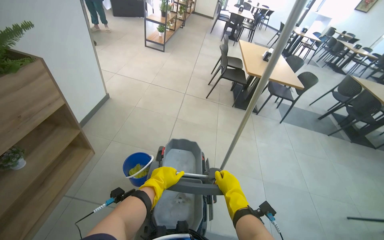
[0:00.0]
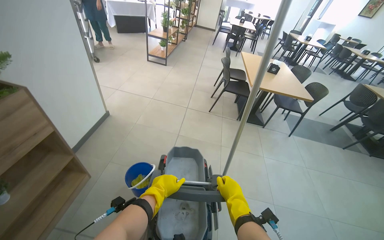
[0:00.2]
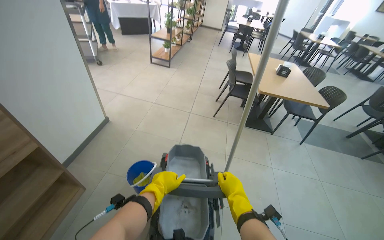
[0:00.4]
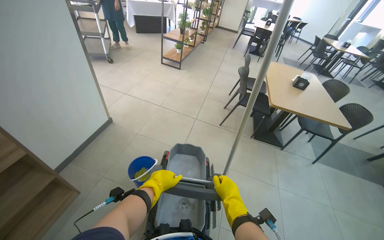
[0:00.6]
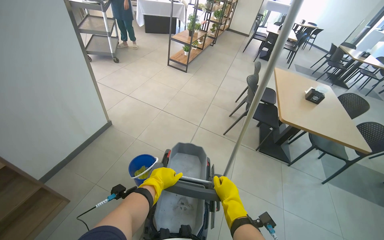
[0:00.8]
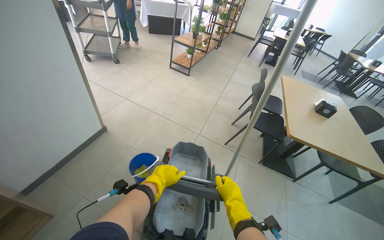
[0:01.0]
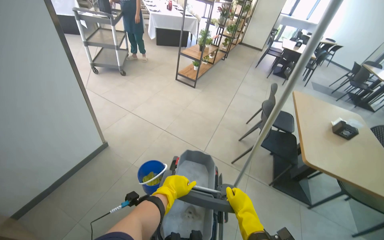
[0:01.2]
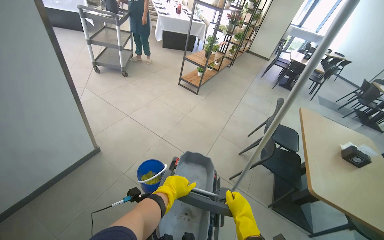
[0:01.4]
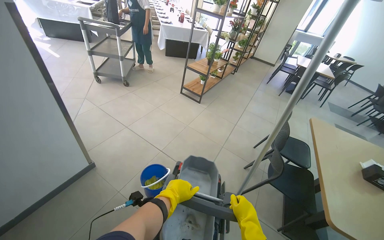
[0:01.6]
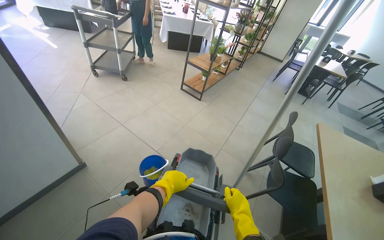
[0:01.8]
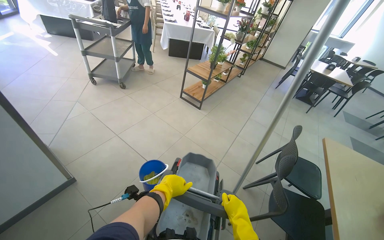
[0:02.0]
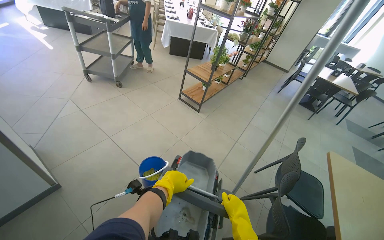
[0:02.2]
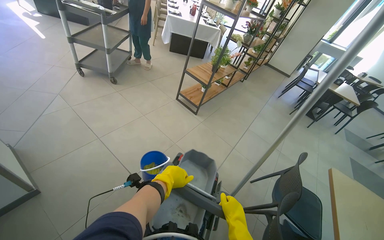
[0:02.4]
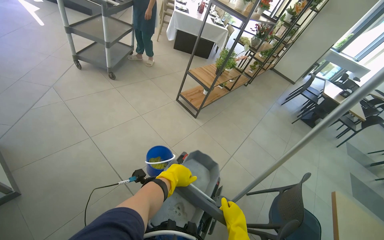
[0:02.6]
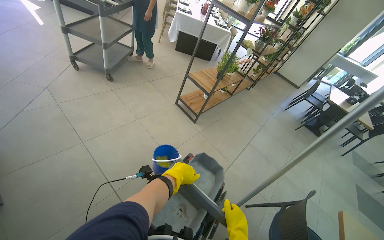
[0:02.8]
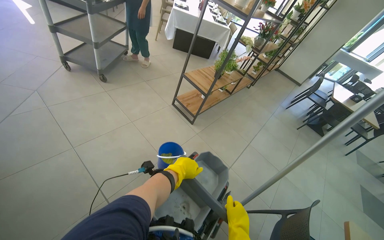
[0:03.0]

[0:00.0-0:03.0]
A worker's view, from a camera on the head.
Job: preparing cleaning supplies.
The whole recording: Pushing cleaning cart. The worker pushes a cleaning cart across the floor.
0:00.0 to 0:01.6: The camera travels some 1 m. The wearer's head swings roughly 20 degrees to the left.
0:01.6 to 0:03.0: The camera travels approximately 90 cm.

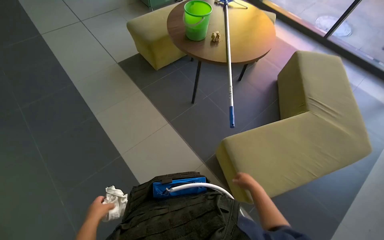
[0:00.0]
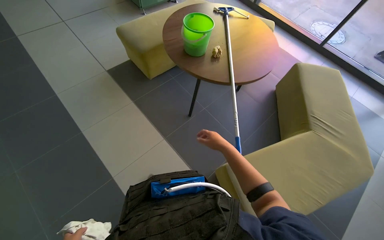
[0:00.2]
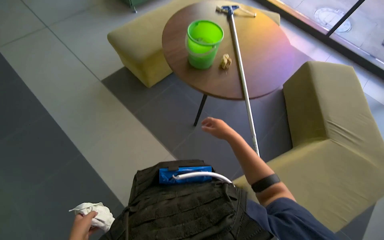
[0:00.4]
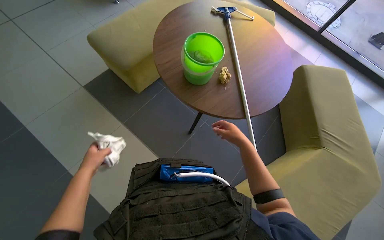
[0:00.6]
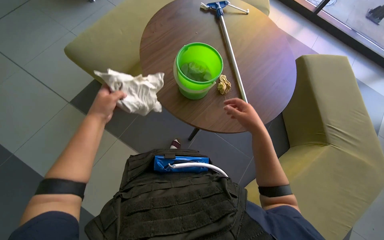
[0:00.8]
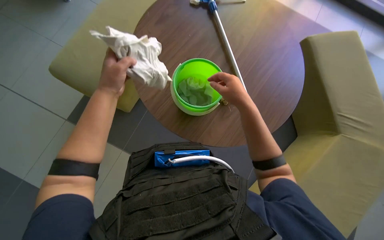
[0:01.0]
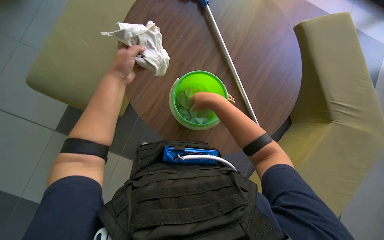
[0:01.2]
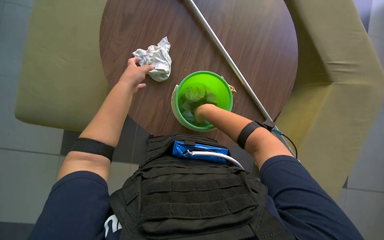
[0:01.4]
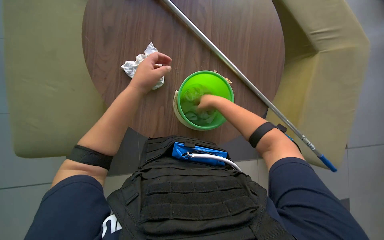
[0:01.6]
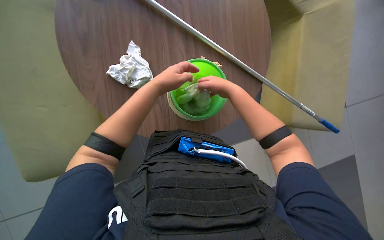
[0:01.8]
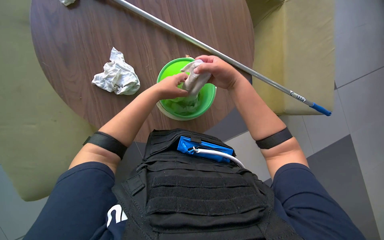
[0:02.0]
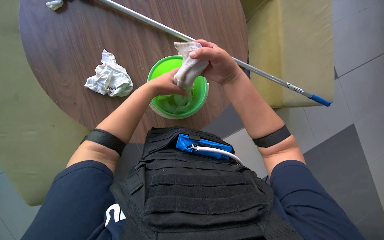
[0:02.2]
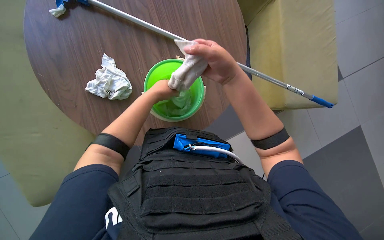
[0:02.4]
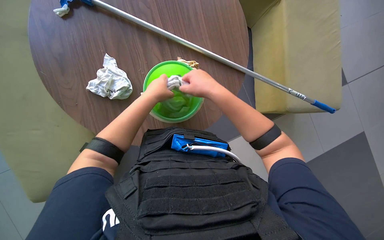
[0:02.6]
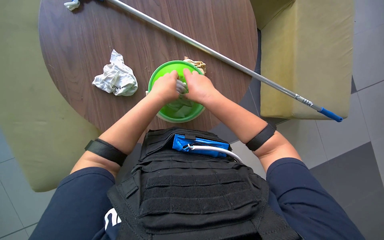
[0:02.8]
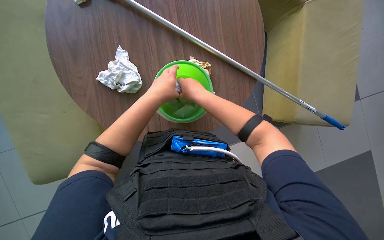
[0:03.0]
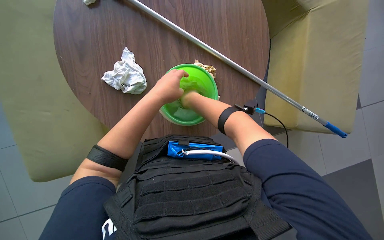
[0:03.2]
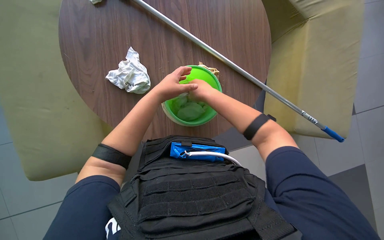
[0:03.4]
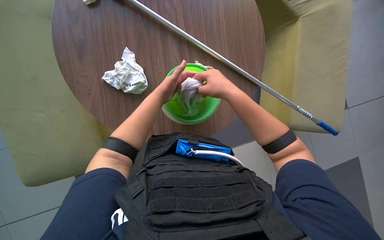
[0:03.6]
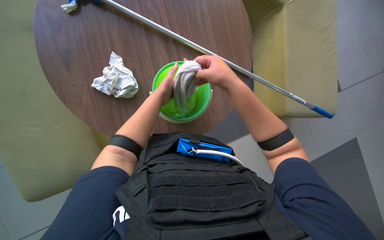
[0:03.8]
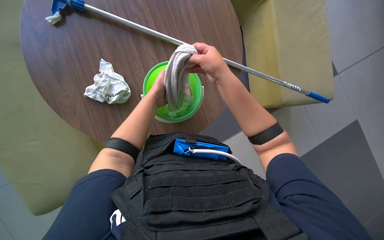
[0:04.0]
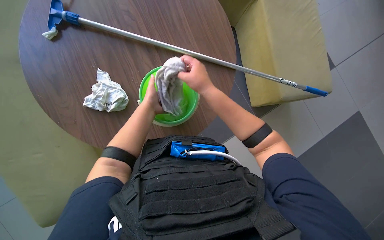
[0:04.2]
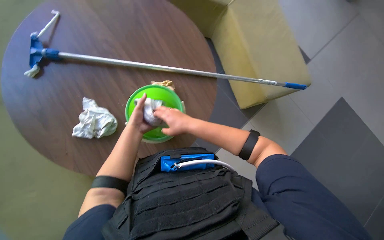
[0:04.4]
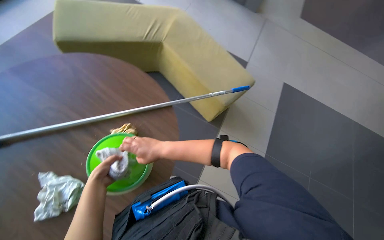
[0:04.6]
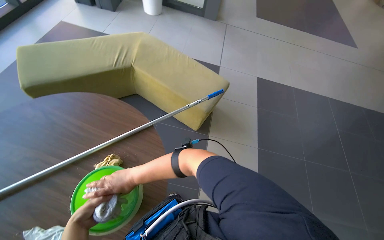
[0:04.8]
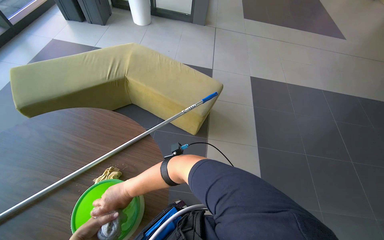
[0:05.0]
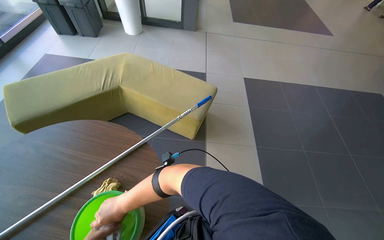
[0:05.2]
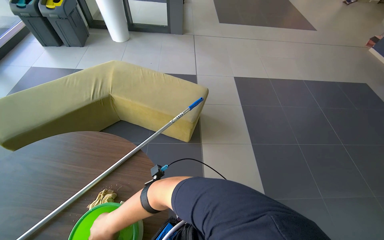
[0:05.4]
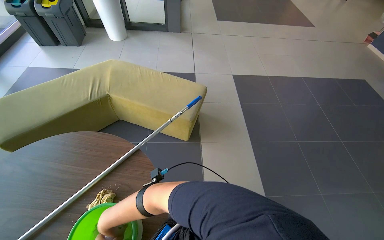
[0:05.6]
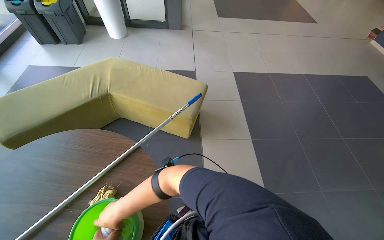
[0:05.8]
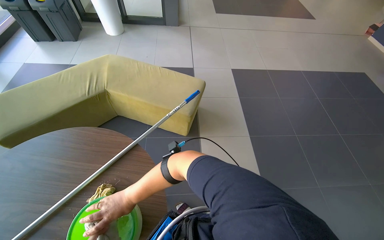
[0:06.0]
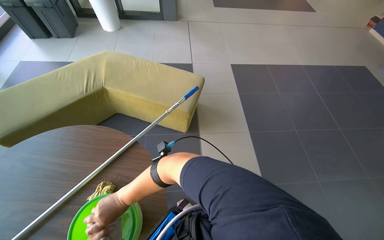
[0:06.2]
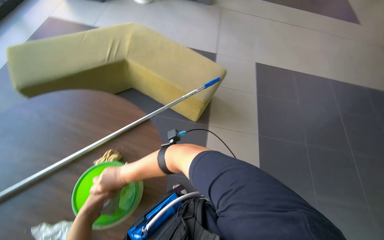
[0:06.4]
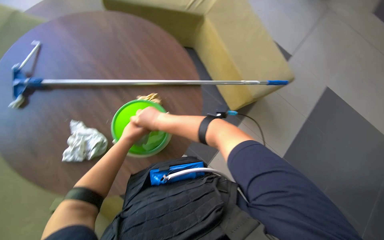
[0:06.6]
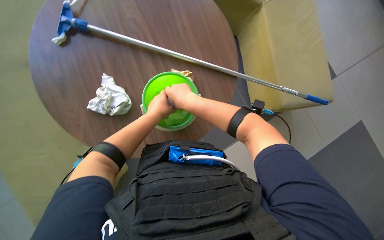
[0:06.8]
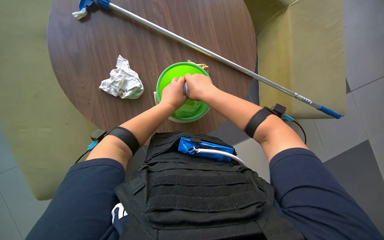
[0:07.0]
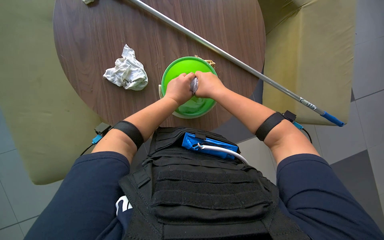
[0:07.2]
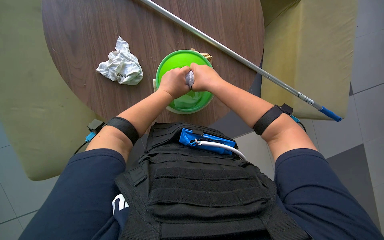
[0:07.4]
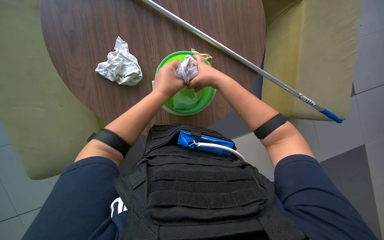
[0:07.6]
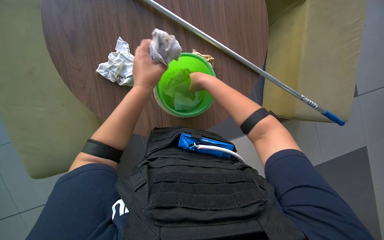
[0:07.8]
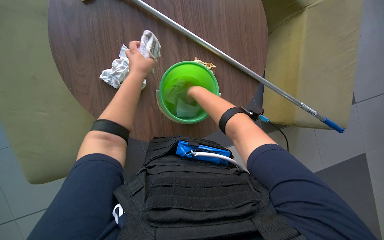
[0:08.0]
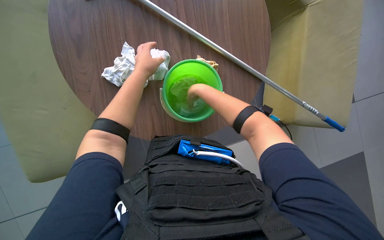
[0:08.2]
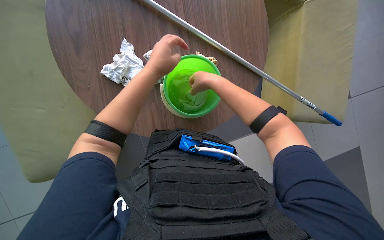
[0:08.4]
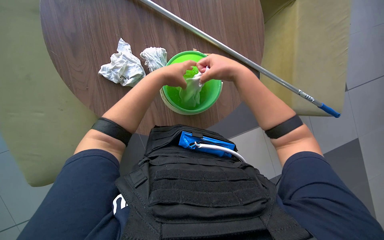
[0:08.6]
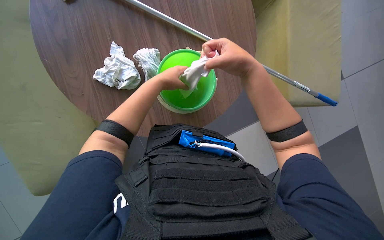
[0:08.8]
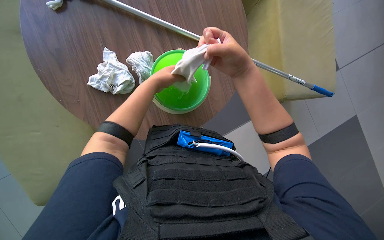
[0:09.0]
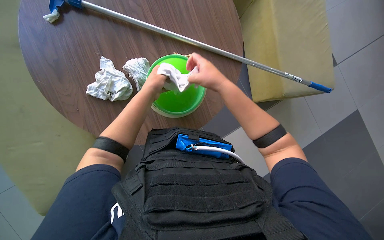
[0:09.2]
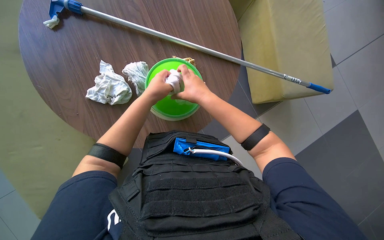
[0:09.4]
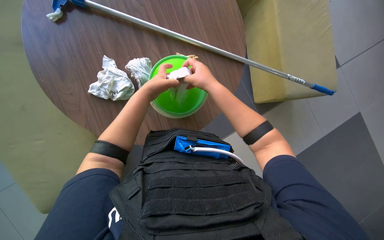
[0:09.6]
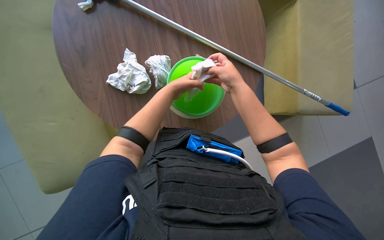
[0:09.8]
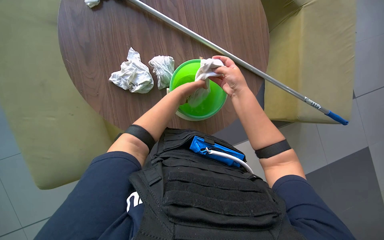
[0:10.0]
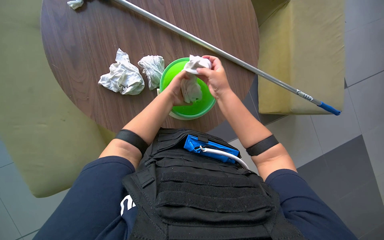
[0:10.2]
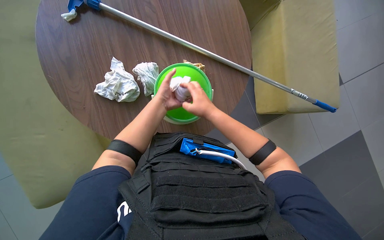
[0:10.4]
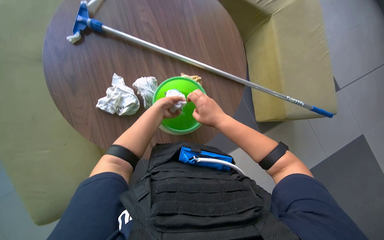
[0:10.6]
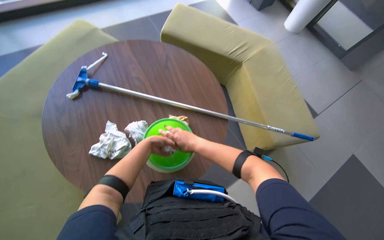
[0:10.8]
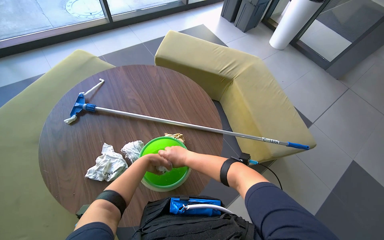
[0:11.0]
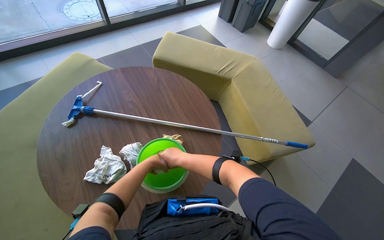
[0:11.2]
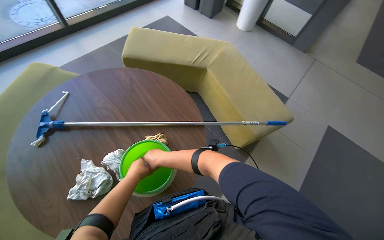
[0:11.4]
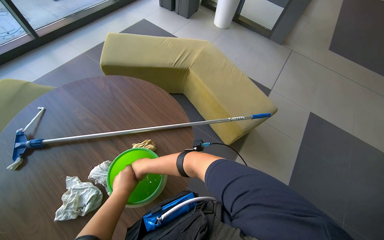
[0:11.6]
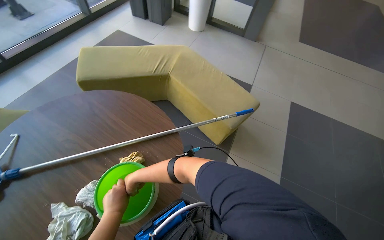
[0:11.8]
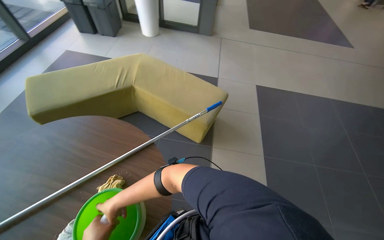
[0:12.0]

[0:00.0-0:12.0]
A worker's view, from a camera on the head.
Job: preparing cleaning supplies.
The whole recording: Wringing cleaning cloths. The worker wrings out cleaning cloths from a bucket.
0:00.0 to 0:01.6: The wearer moves about 80 cm. The camera pitches downward, by approximately 25 degrees. The scene turns roughly 45 degrees counterclockwise in the picture.
0:01.6 to 0:03.0: The left hand travels farther from the camera by roughly 10 cm.
0:04.4 to 0:06.0: The head turns to the right by approximately 50 degrees. The view tips upward by some 15 degrees.
0:06.0 to 0:07.6: The wearer's head swings approximately 75 degrees to the left. The wearer looks about 25 degrees further downward.
0:09.0 to 0:10.4: The right hand shifts approximately 10 cm farther from the camera.
0:10.4 to 0:12.0: The wearer's head swings approximately 55 degrees to the right. The view tips upward by some 25 degrees.

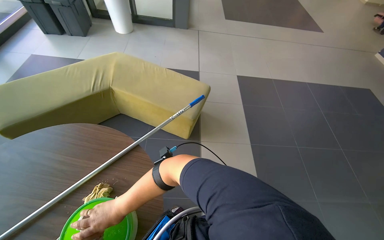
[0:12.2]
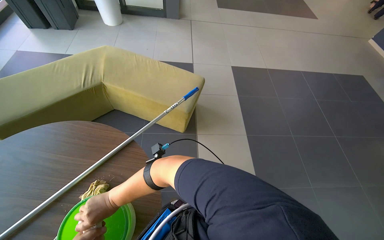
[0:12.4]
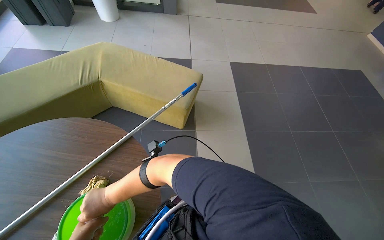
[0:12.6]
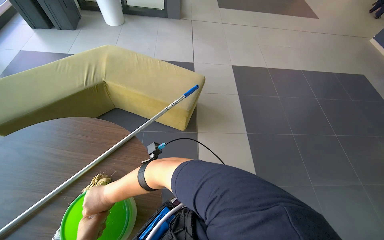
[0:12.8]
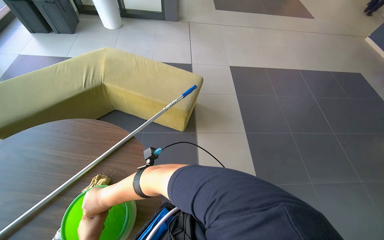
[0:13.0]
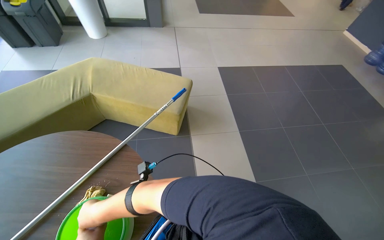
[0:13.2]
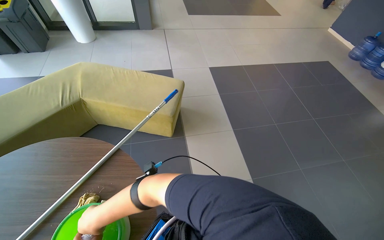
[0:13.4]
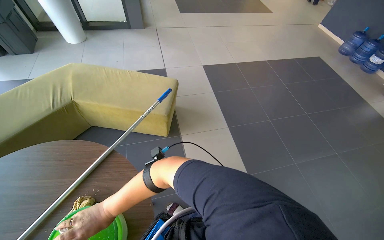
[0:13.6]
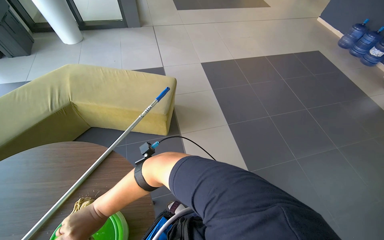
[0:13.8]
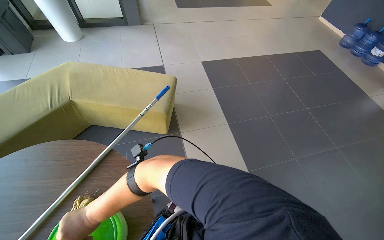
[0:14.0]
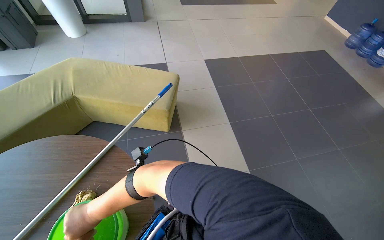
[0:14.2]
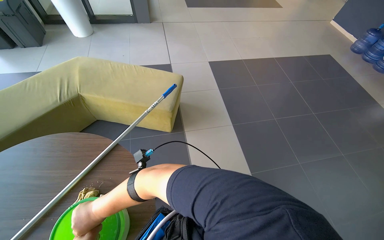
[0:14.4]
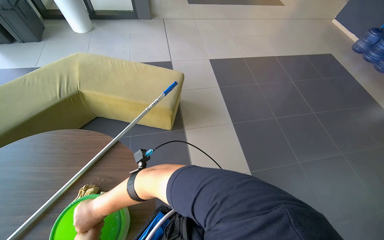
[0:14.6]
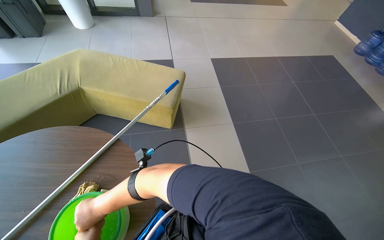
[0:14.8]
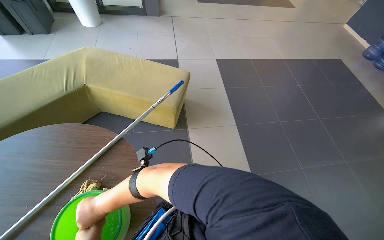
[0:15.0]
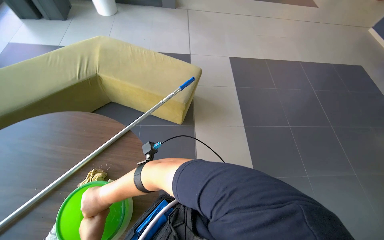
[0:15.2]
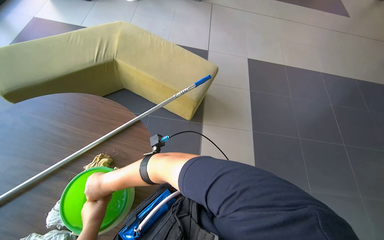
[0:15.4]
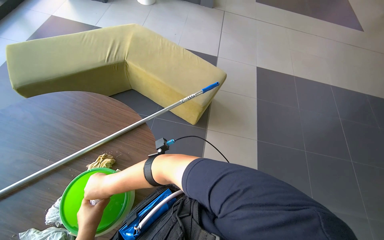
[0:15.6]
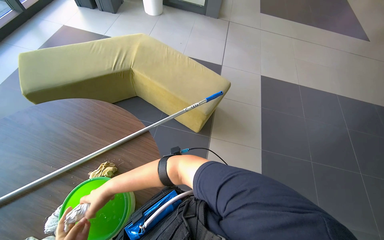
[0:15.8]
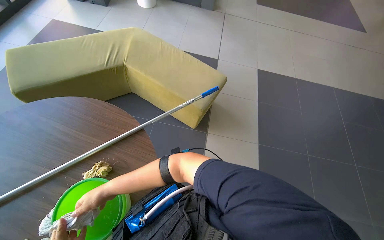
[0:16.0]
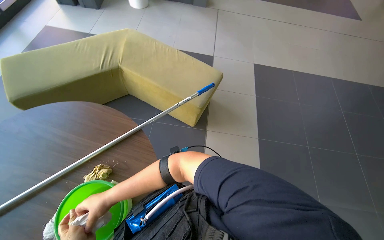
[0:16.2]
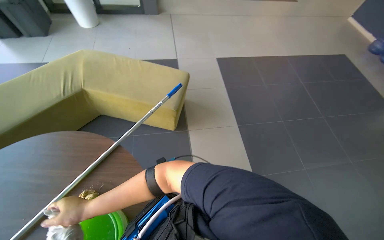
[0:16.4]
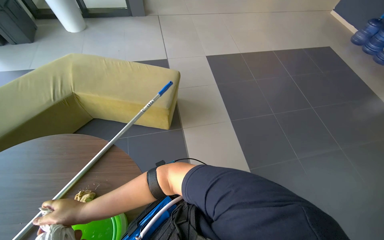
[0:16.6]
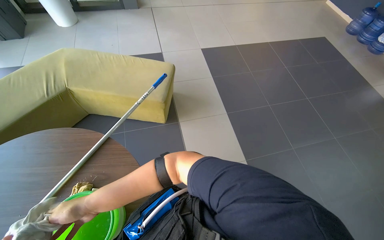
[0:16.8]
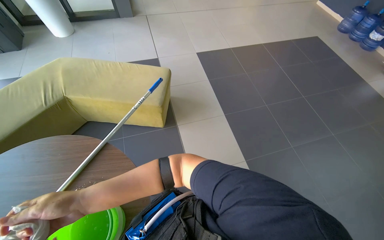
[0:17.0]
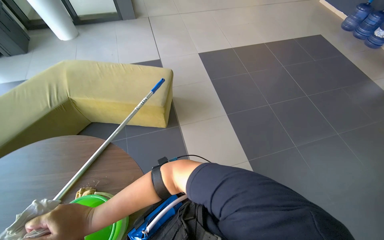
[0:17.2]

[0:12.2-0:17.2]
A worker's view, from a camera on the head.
Job: preparing cleaning supplies.
The whole recording: Wringing cleaning cloths. The worker wrings out cleaning cloths from a bucket.
0:12.2 to 0:13.8: The left hand moves nearer and farther over about 15 cm, changing direction 2 times.
0:13.8 to 0:15.6: The left hand goes about 15 cm down the picture.
0:15.6 to 0:17.2: The scene rotates counterclockwise by approximately 25 degrees.
